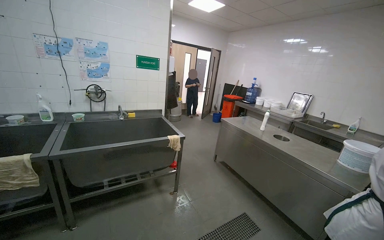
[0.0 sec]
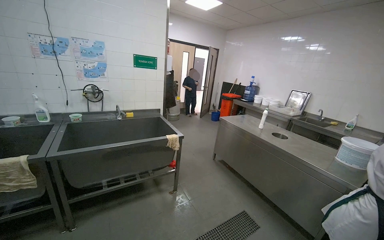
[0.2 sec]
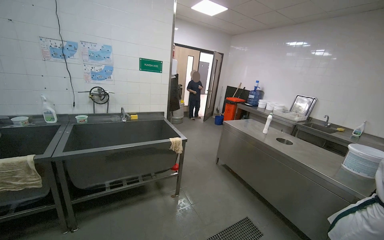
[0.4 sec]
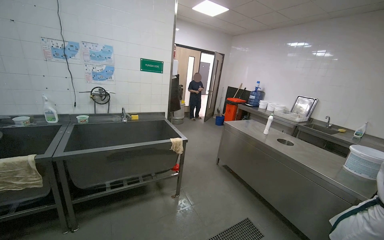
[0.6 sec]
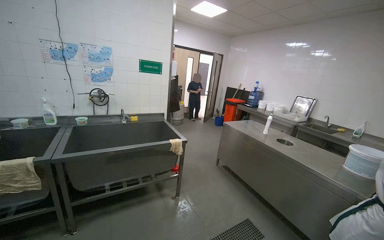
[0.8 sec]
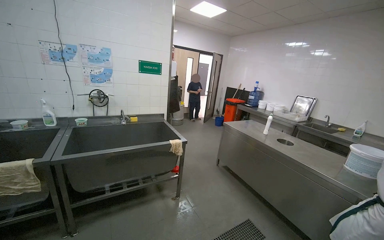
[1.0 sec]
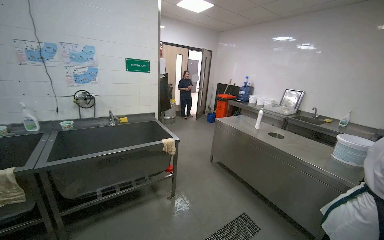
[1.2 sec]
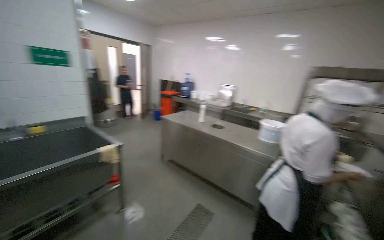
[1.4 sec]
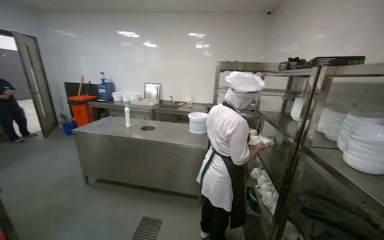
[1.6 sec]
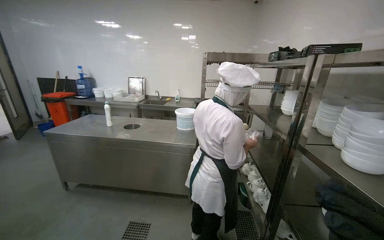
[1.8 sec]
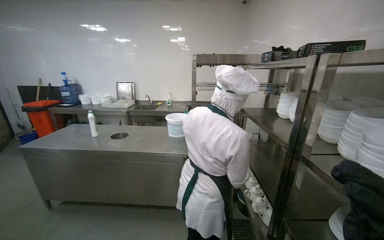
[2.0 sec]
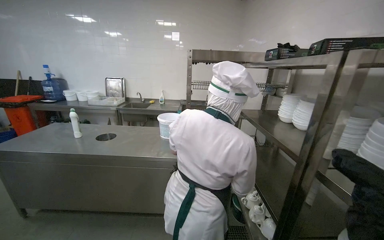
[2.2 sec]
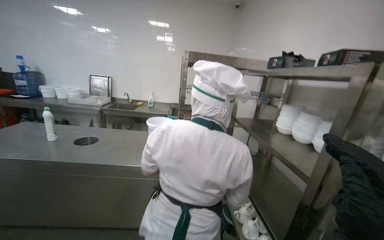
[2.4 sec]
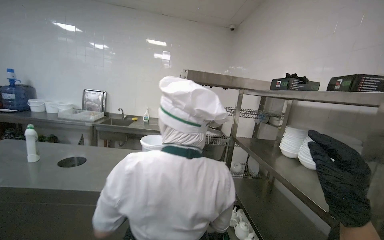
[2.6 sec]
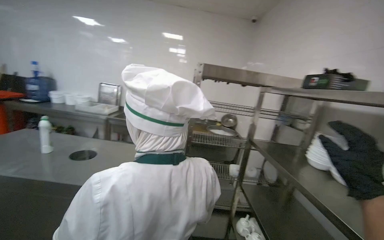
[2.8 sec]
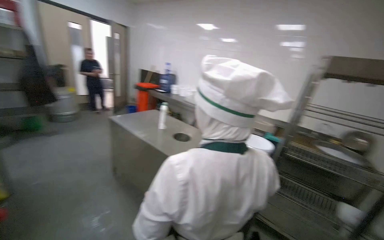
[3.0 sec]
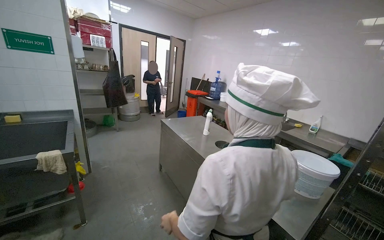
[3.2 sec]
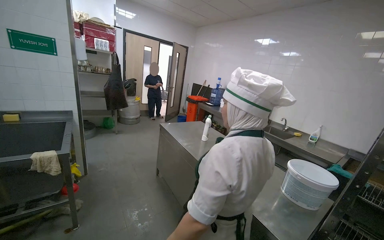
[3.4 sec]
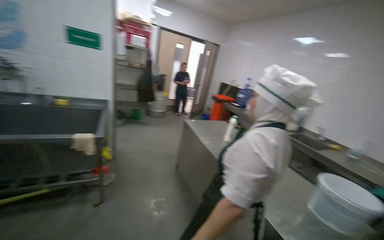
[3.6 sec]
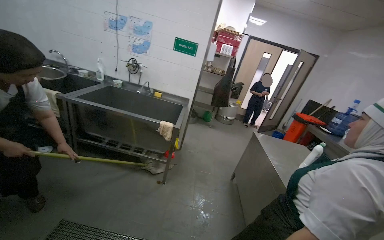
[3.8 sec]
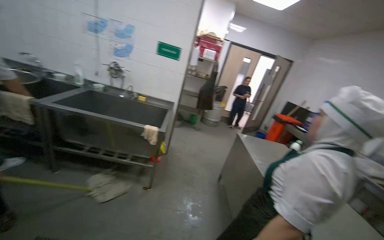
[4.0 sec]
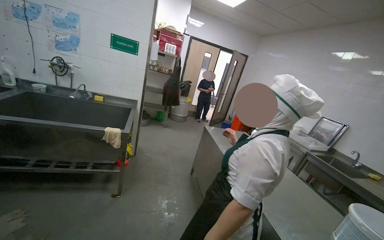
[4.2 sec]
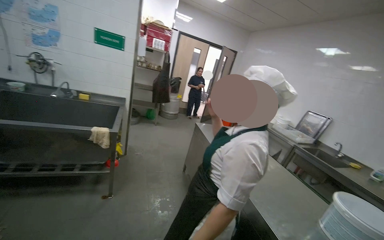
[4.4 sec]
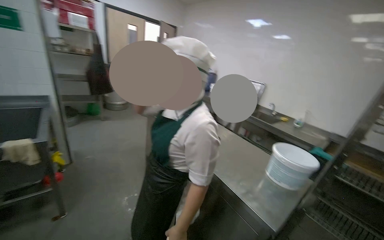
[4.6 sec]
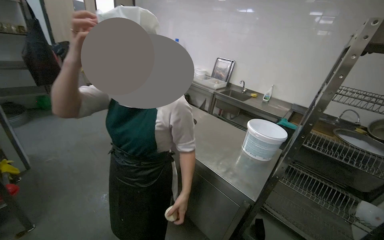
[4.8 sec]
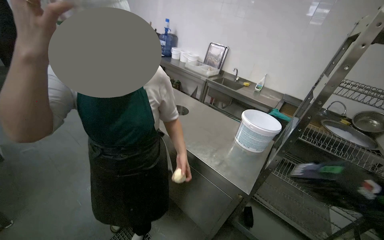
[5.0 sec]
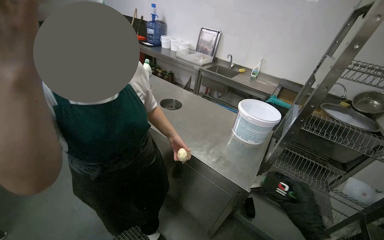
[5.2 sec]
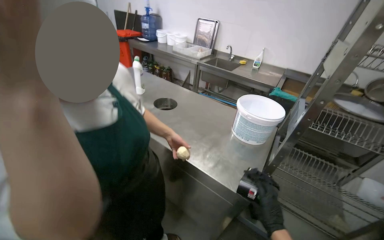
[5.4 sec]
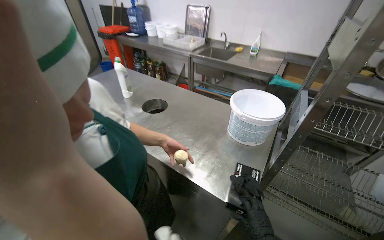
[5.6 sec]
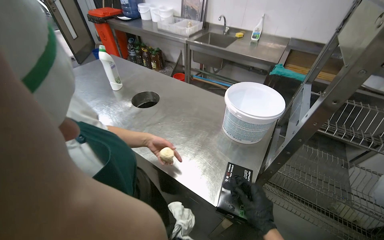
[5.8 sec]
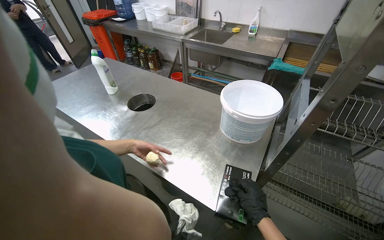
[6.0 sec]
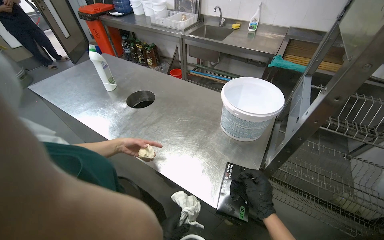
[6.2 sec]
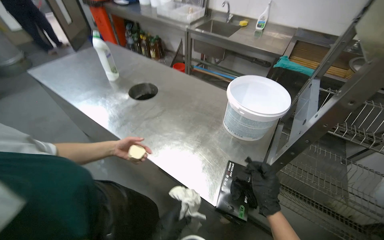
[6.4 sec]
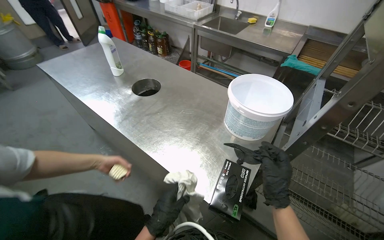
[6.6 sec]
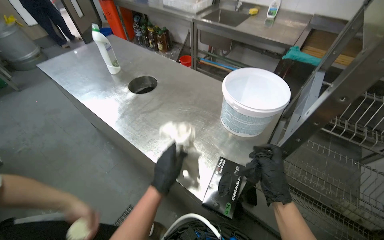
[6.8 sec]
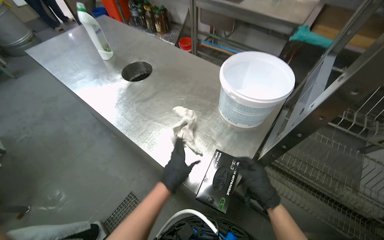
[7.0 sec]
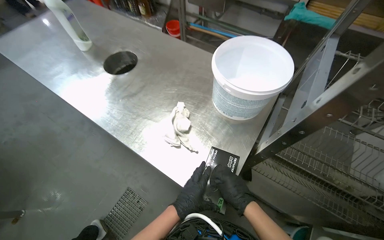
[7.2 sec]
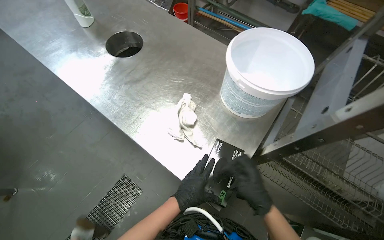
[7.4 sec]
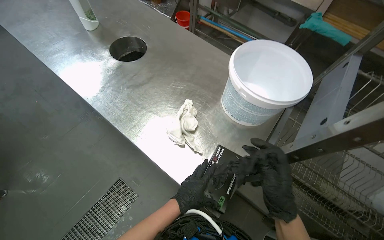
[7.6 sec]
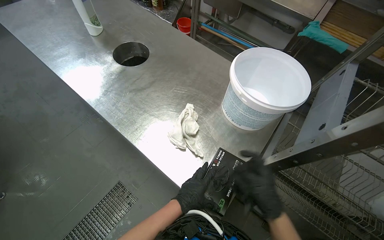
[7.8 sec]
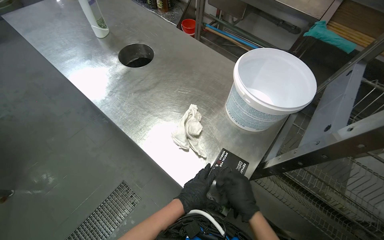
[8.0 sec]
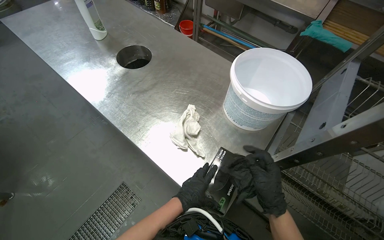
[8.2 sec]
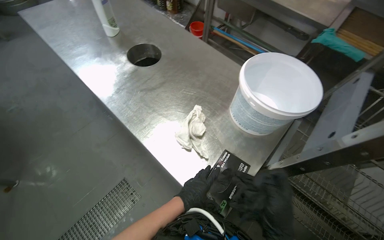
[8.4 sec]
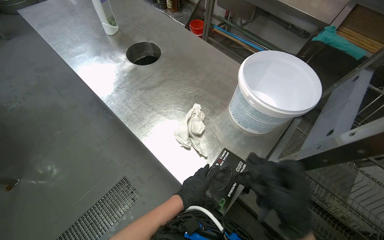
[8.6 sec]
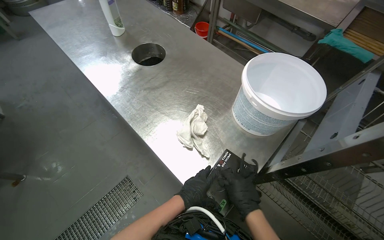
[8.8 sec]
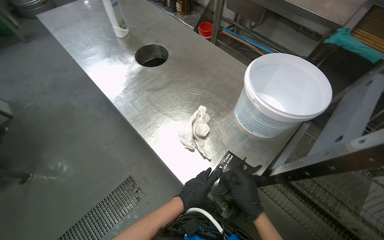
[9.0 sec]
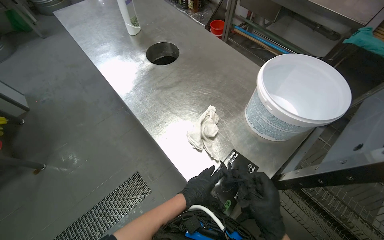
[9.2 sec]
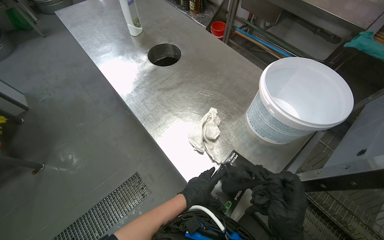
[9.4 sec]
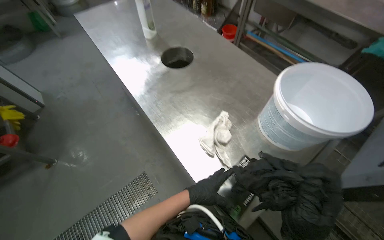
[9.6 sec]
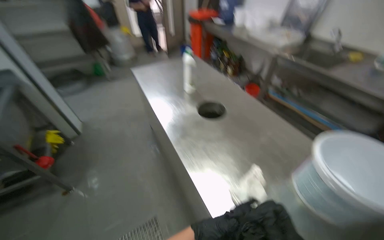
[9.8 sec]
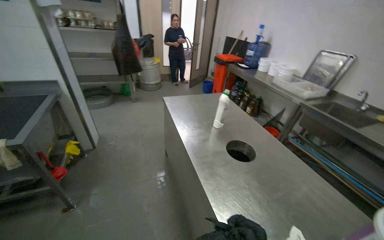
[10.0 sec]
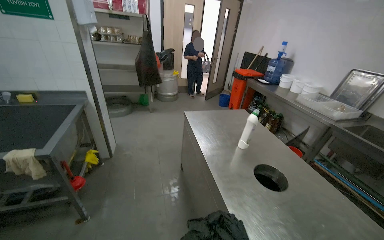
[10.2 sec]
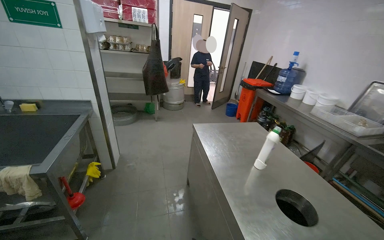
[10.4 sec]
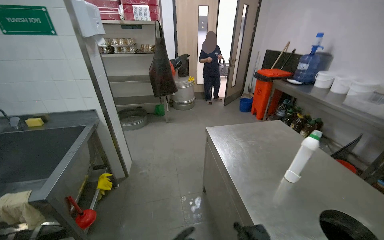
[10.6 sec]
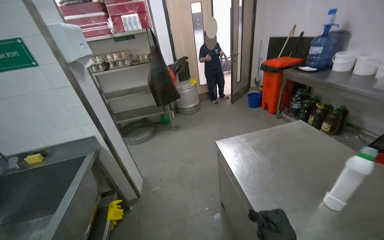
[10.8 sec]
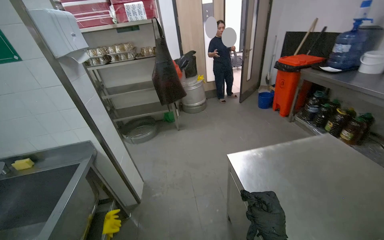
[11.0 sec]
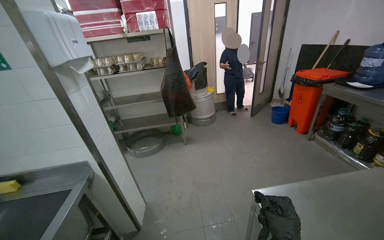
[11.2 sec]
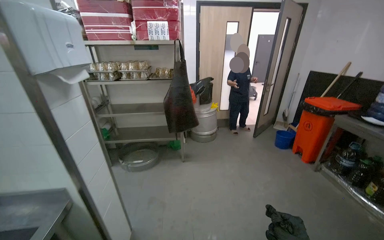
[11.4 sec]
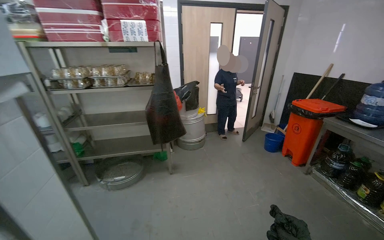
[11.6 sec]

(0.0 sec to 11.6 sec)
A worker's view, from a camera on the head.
Job: wiping surfaces.
The whole recording: Wiping and organizing kitchen shelves. The worker wipes metal shelves and organizes items on them.
0.0 sec - 1.4 sec: The camera sweeps to the right, by about 20 degrees.
1.4 sec - 2.8 sec: The camera travels some 80 cm. The wearer looks some 40 degrees further to the right.
2.8 sec - 4.4 sec: The head rotates about 75 degrees to the left.
4.4 sec - 5.8 sec: The camera is carried roughly 60 cm. The wearer looks approximately 40 degrees further to the right. The wearer looks about 30 degrees further downward.
5.8 sec - 7.2 sec: The view tilts about 15 degrees downward.
7.2 sec - 8.8 sec: The right hand swings nearer and farther, approximately 15 cm each way, with 3 reversals.
8.8 sec - 10.2 sec: The camera is carried some 40 cm. The wearer's head swings some 30 degrees to the left. The wearer looks about 30 degrees further upward.
10.2 sec - 11.6 sec: The head travels some 1 m.

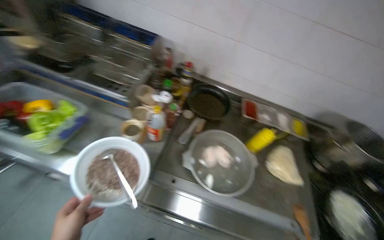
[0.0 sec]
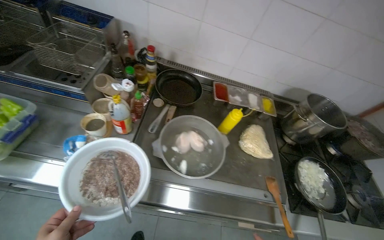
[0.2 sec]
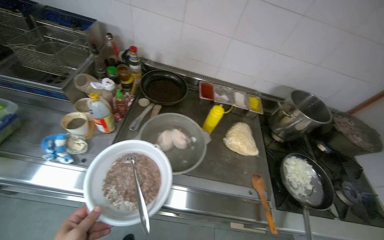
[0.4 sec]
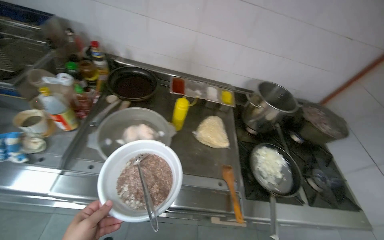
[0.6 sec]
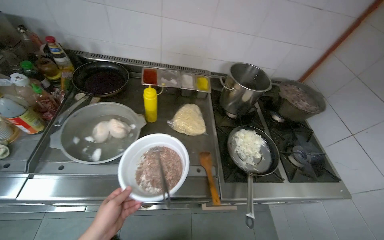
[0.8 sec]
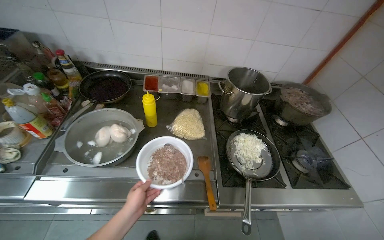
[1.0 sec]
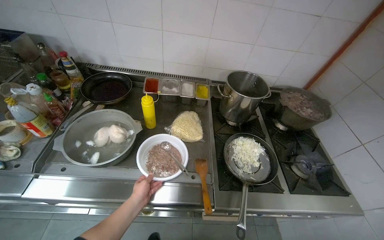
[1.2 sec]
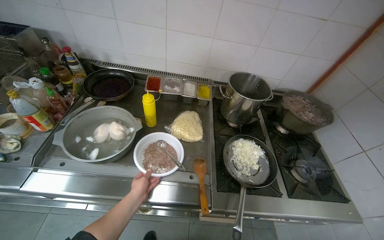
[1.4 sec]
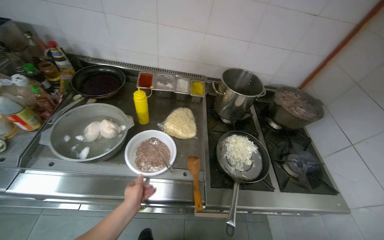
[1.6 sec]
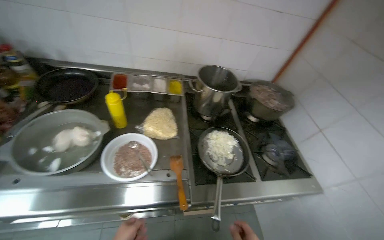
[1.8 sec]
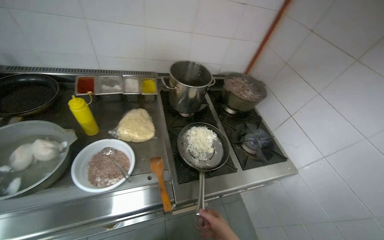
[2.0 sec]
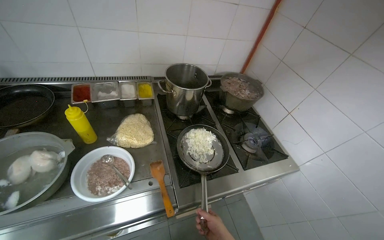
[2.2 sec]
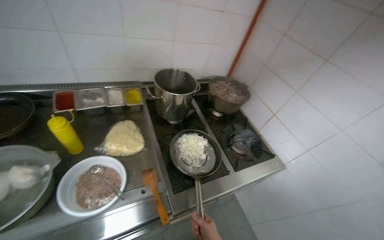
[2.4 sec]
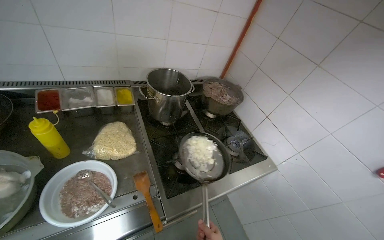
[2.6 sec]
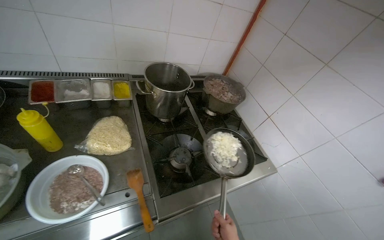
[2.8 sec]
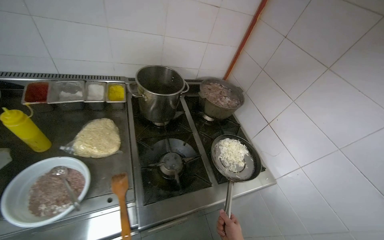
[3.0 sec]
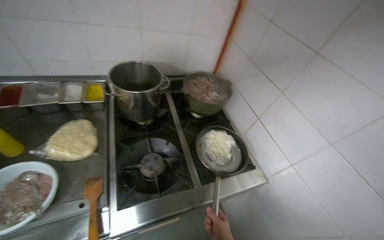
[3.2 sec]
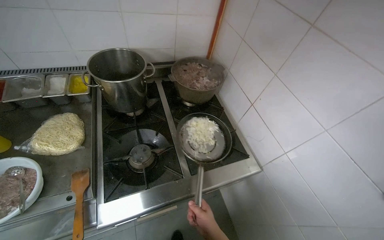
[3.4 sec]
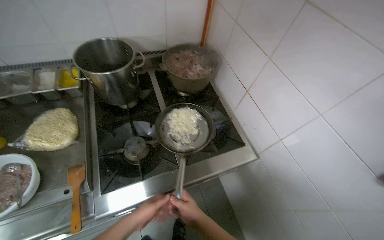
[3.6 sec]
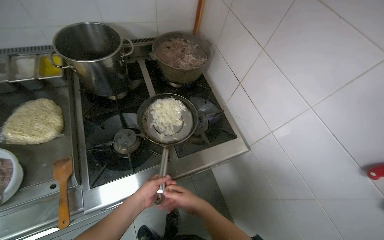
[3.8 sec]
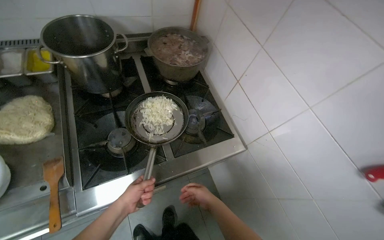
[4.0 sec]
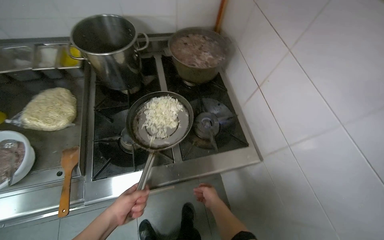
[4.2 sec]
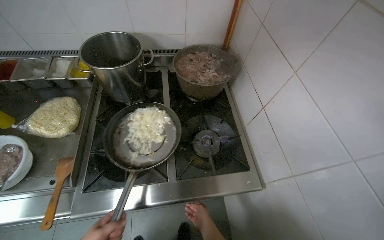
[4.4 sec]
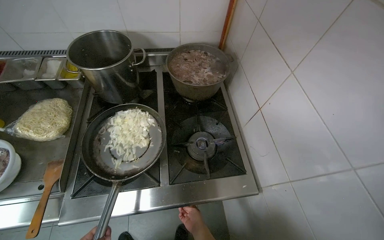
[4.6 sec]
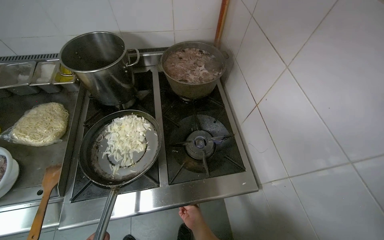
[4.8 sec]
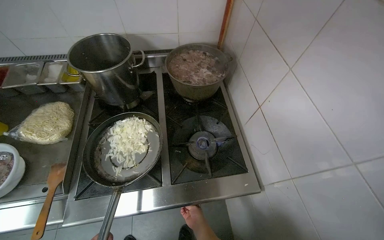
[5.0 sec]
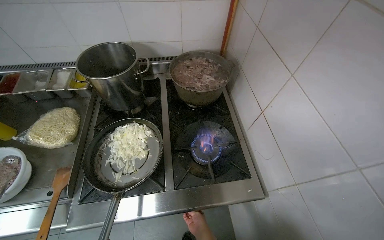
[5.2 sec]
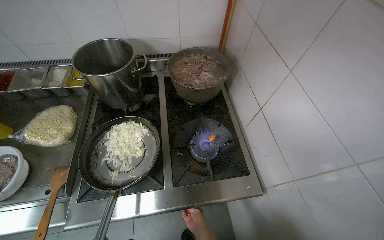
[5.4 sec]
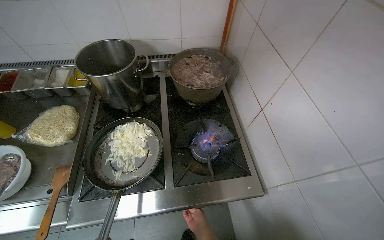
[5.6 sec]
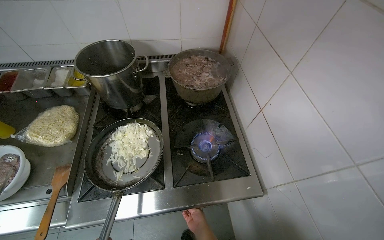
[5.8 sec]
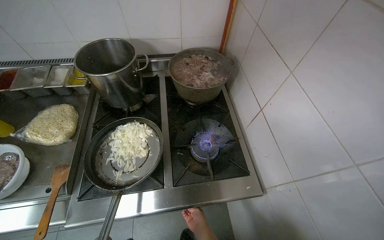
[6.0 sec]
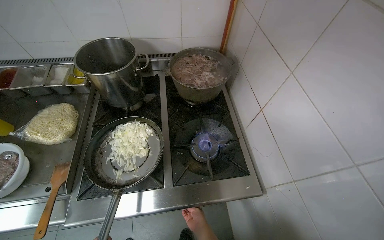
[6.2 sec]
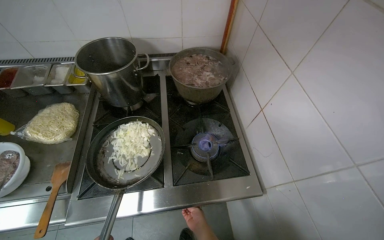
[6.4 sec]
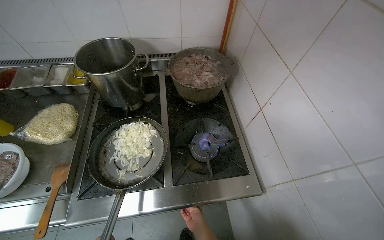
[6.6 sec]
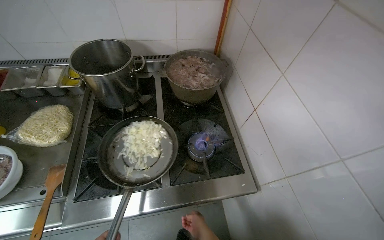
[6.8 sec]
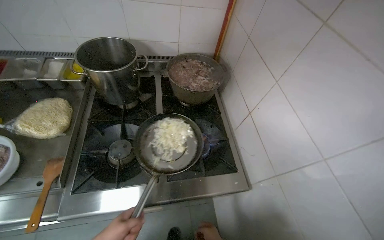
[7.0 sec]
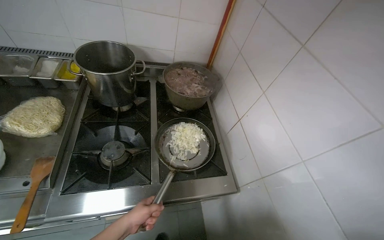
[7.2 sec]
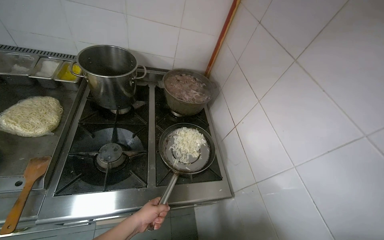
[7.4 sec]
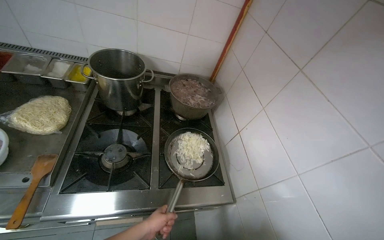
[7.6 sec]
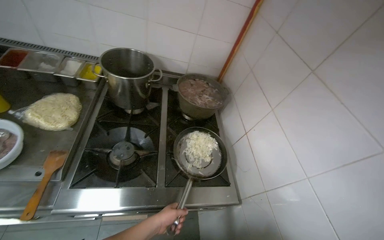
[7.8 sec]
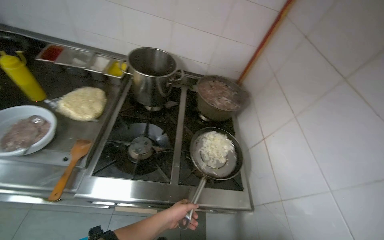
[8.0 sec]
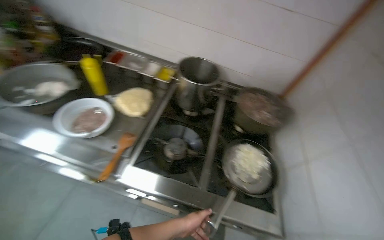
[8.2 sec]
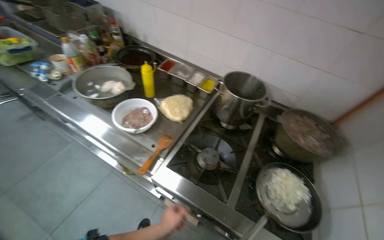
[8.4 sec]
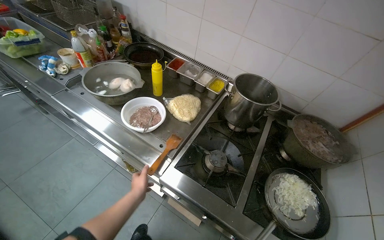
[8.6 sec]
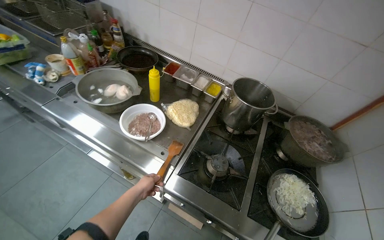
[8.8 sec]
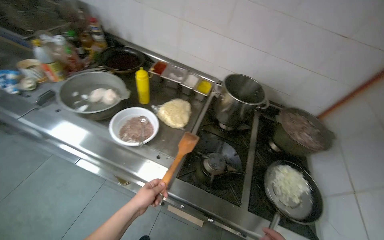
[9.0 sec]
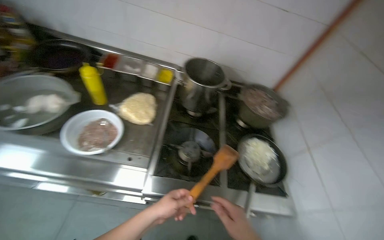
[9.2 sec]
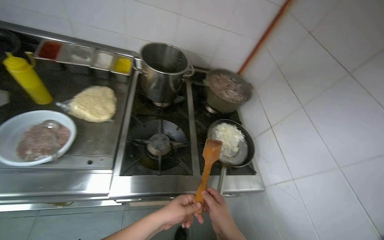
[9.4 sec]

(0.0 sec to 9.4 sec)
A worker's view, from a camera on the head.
Job: preparing food.
The whole recording: Preparing vegetables and garlic. The worker chops various vegetables and peels garlic on a red cutting board.
0.0 sec - 1.6 sec: The camera is carried to the right, some 60 cm.
1.6 sec - 3.2 sec: The head rotates some 20 degrees to the right.
